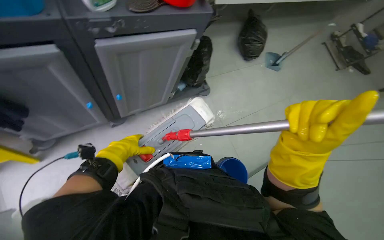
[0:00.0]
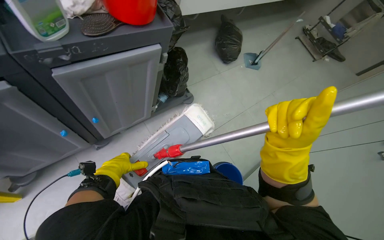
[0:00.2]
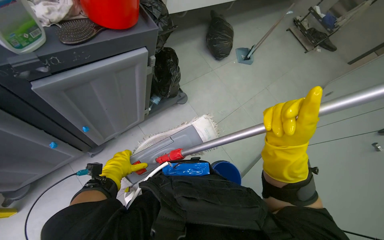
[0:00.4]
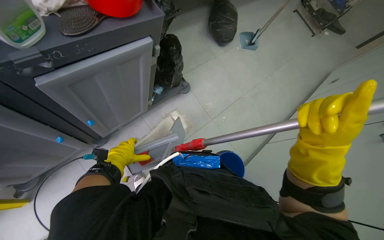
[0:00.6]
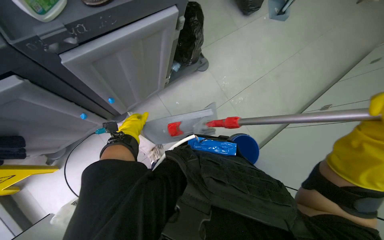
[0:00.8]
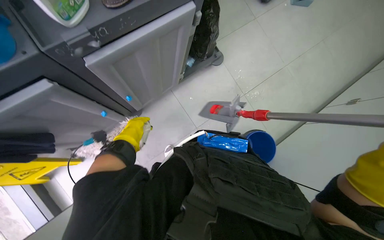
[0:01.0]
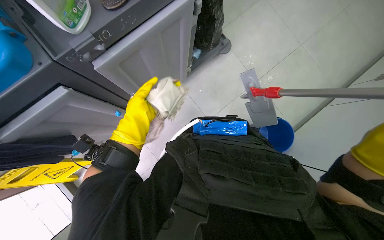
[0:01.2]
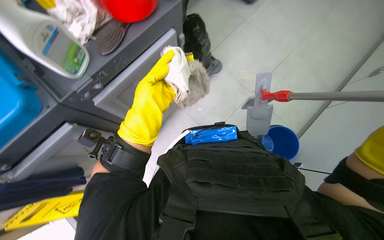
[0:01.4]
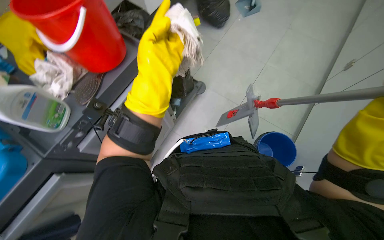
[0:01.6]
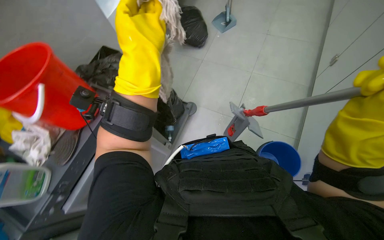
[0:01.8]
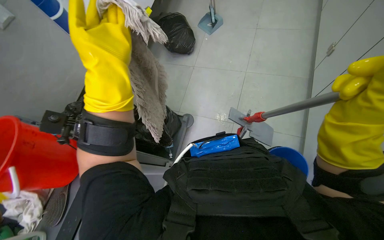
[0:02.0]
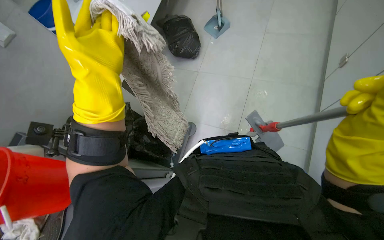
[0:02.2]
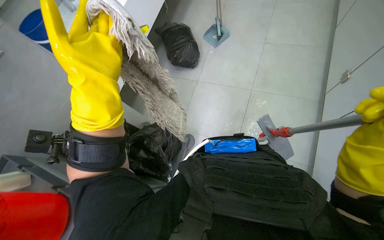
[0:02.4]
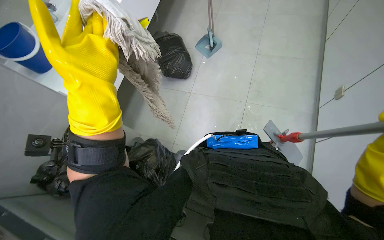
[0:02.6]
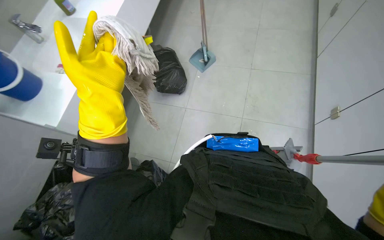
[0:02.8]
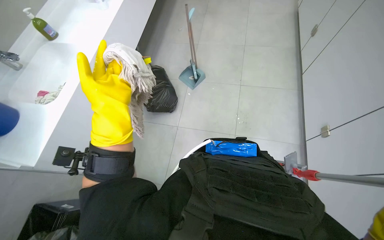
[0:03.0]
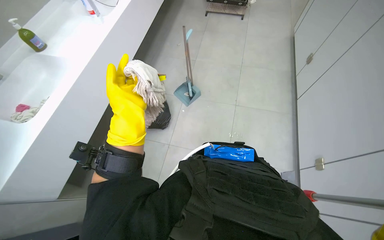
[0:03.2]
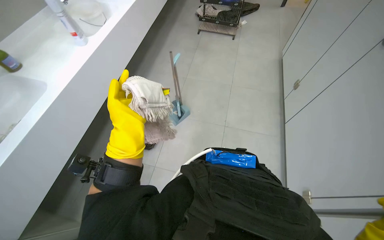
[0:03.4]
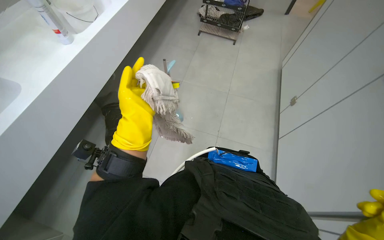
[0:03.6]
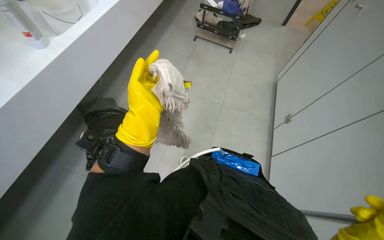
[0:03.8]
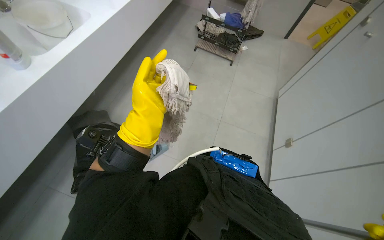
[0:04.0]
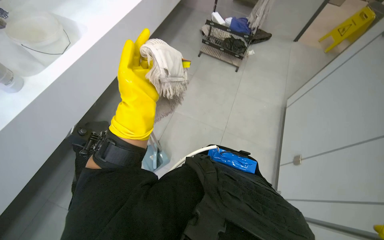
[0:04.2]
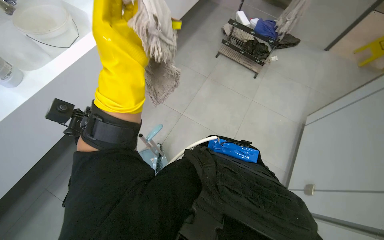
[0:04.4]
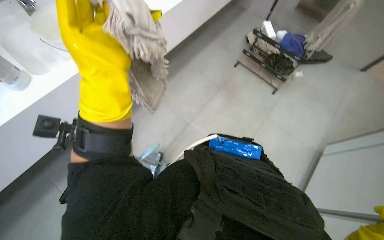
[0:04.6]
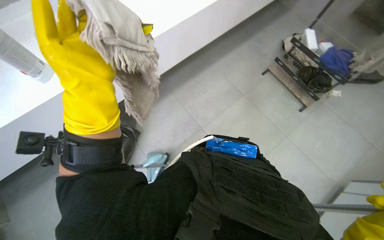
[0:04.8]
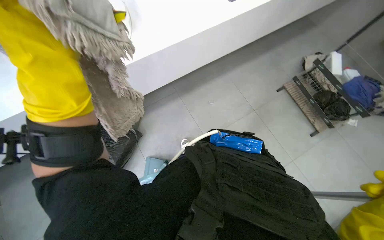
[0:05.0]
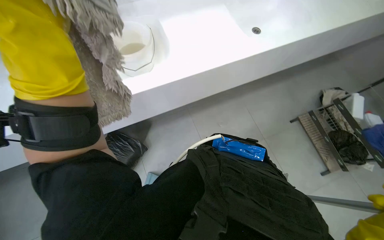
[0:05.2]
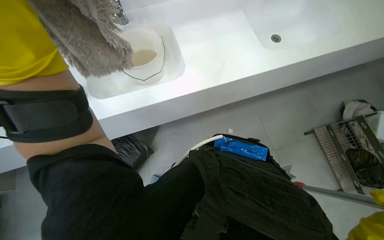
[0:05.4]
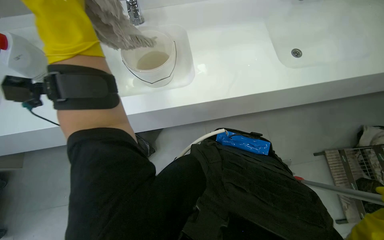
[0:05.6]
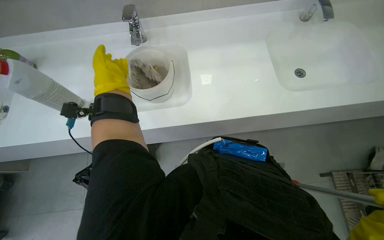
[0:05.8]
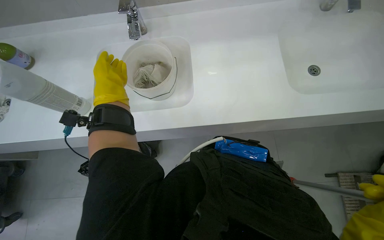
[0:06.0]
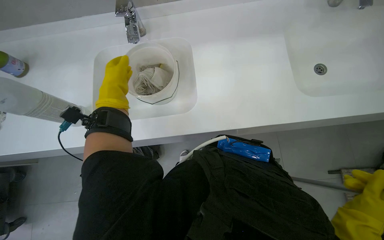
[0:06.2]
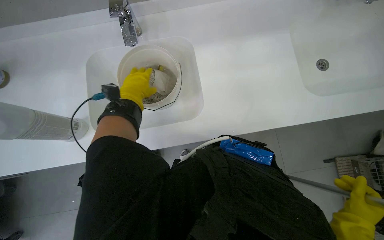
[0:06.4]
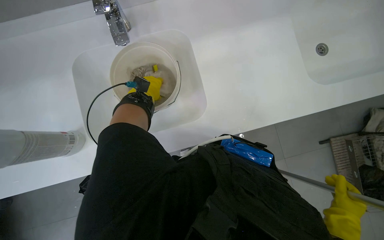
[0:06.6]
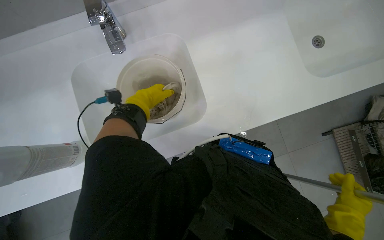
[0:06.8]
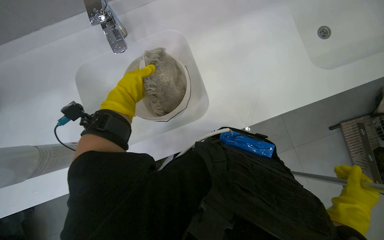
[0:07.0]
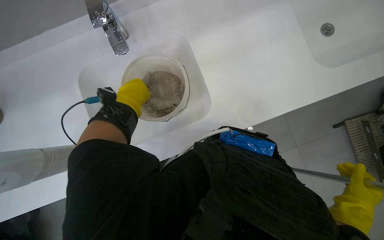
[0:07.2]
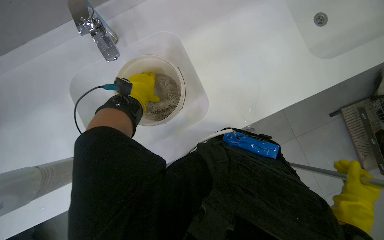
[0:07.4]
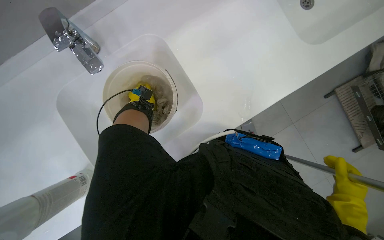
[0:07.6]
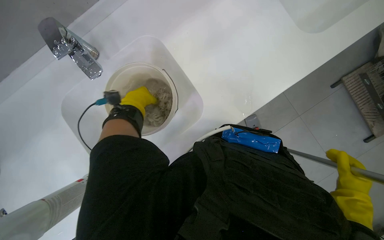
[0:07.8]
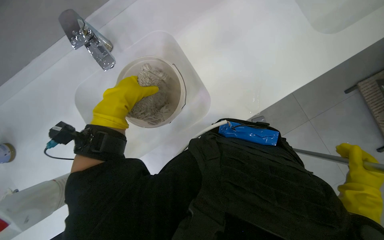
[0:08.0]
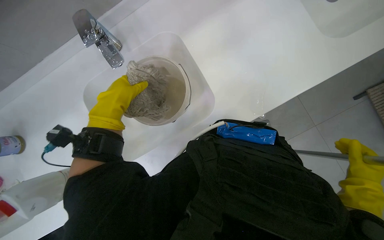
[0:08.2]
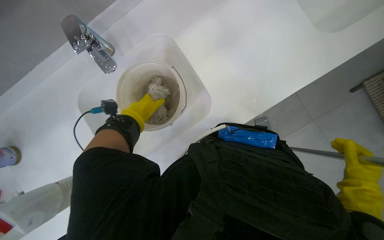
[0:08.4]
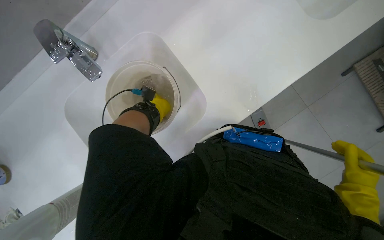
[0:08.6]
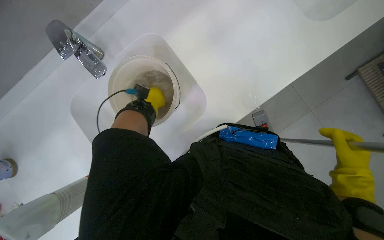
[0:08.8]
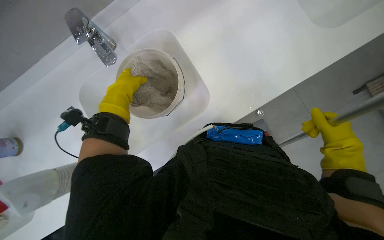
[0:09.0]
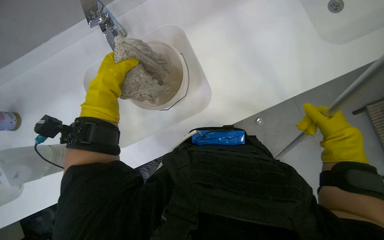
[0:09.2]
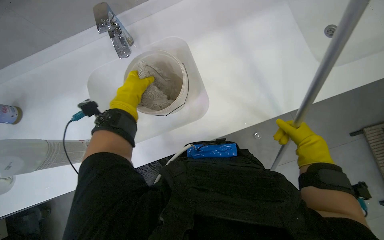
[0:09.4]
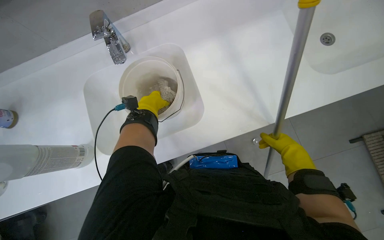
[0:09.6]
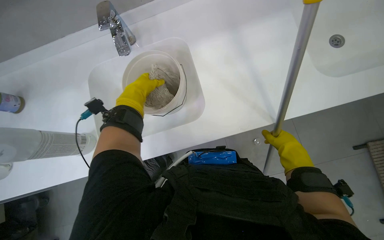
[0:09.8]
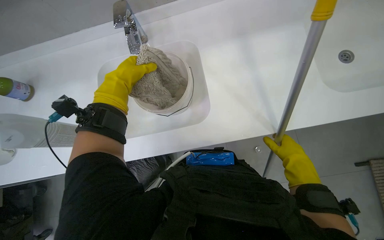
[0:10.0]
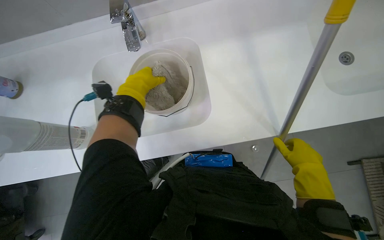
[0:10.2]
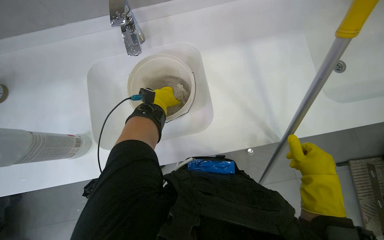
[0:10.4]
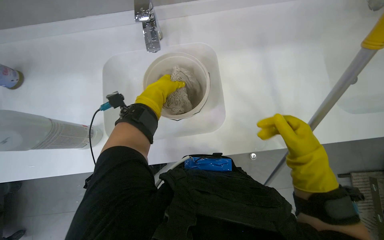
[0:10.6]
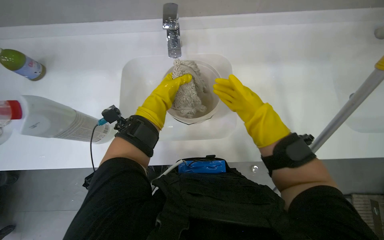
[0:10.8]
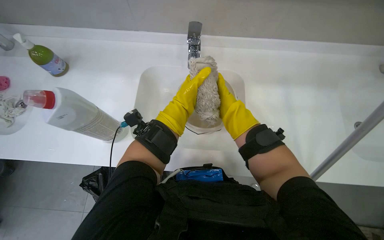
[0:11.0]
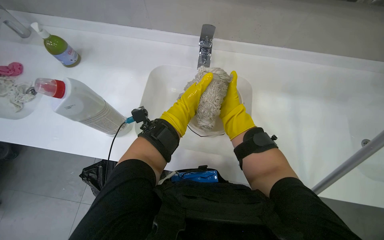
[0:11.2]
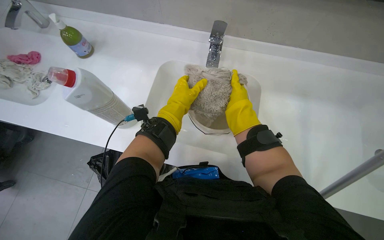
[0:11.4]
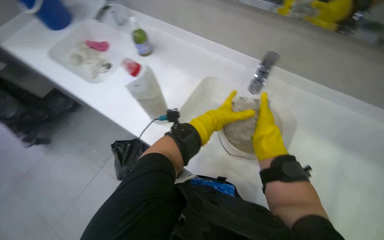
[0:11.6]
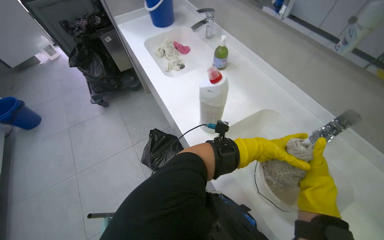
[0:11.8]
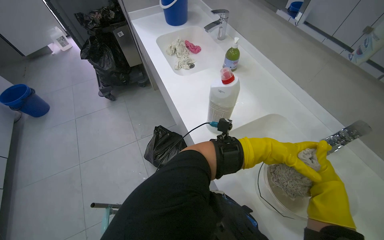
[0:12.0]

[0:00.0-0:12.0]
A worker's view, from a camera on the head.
Job: preparing cleaning supplies.
The whole recording: Cleaning and wringing mop head. The worker detaches the mop head, rinses it in a bucket, and wrings it out.
0:00.0 to 0:01.6: The camera sweeps to the left, by about 15 degrees. The scene turns approximately 35 degrees counterclockwise in the picture.
0:01.6 to 0:03.0: The camera pitches upward, by approximately 20 degrees. The left hand shifts about 10 cm to the left.
0:03.0 to 0:04.4: The camera pitches upward, by roughly 15 degrees.
0:04.4 to 0:06.0: The head turns to the left by roughly 30 degrees.
0:06.0 to 0:07.6: The left hand heads farther from the camera, covering approximately 20 cm.
0:07.6 to 0:09.0: The right hand heads up the picture, covering approximately 10 cm; the left hand swings nearer and farther, some 20 cm each way, with 2 reversals.
0:10.4 to 0:12.0: The wearer's head swings about 75 degrees to the left. The view tilts some 15 degrees upward.

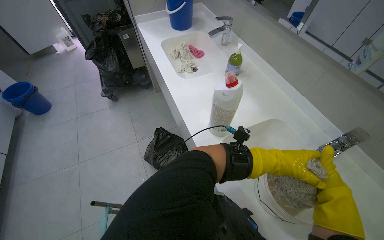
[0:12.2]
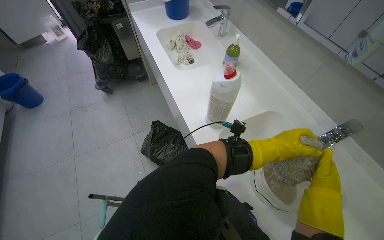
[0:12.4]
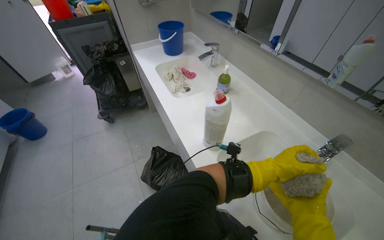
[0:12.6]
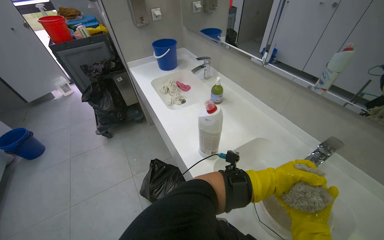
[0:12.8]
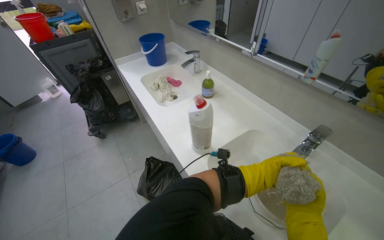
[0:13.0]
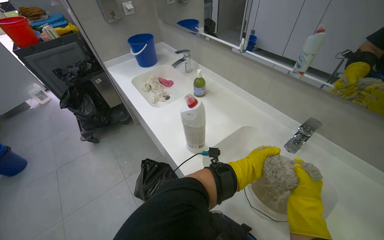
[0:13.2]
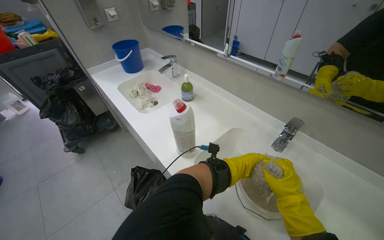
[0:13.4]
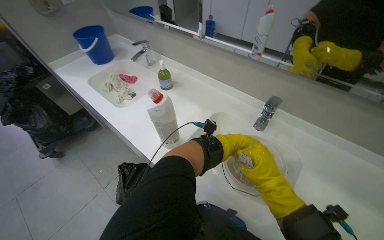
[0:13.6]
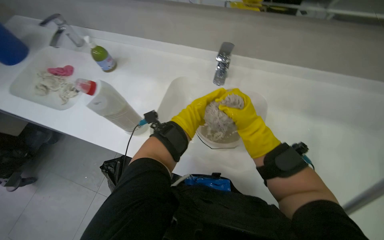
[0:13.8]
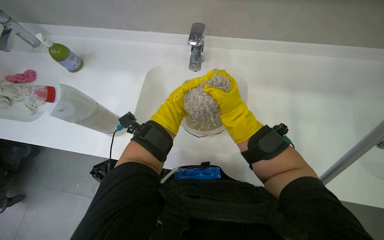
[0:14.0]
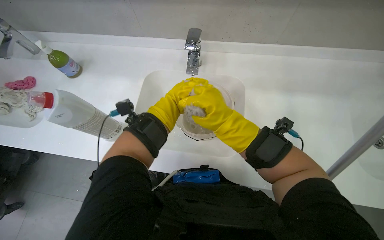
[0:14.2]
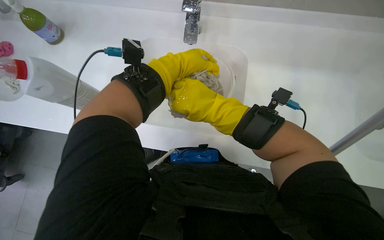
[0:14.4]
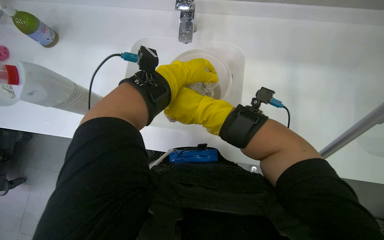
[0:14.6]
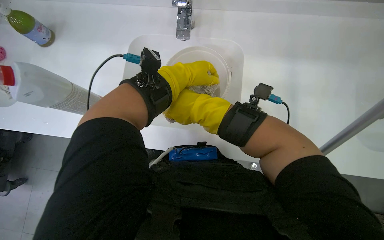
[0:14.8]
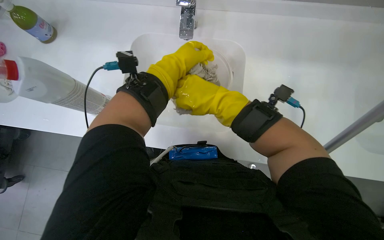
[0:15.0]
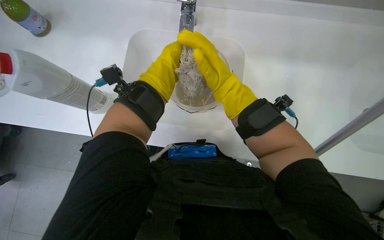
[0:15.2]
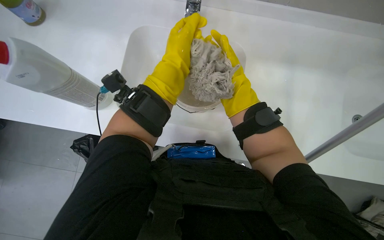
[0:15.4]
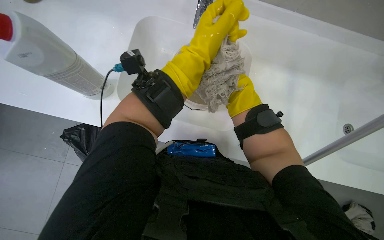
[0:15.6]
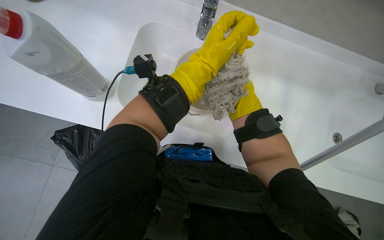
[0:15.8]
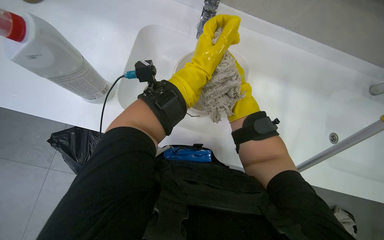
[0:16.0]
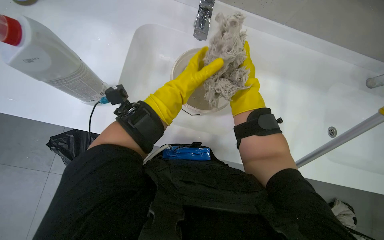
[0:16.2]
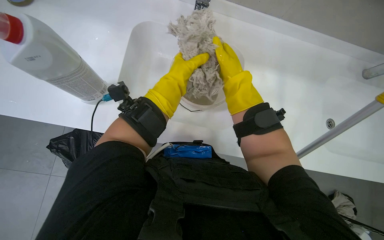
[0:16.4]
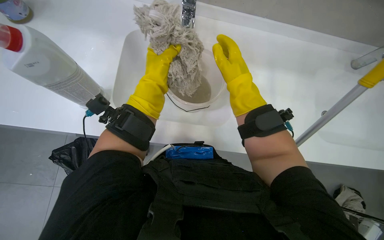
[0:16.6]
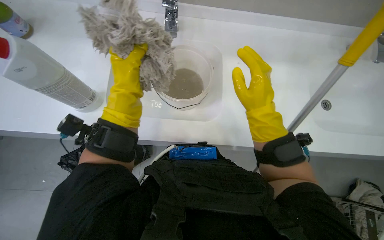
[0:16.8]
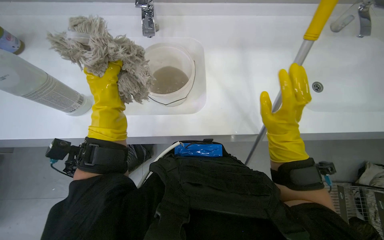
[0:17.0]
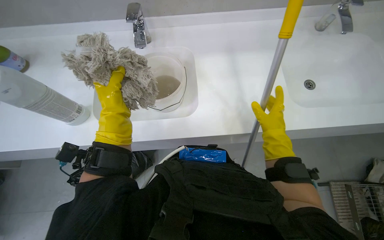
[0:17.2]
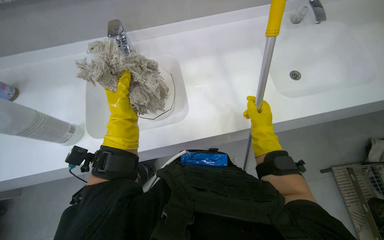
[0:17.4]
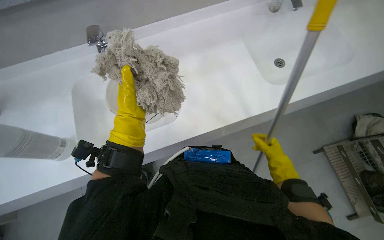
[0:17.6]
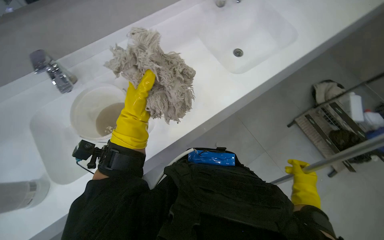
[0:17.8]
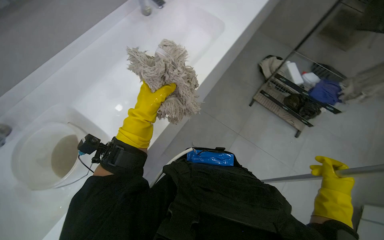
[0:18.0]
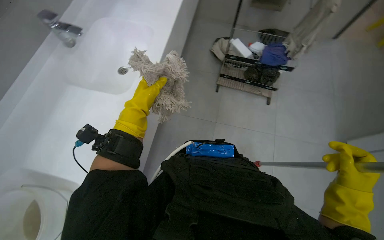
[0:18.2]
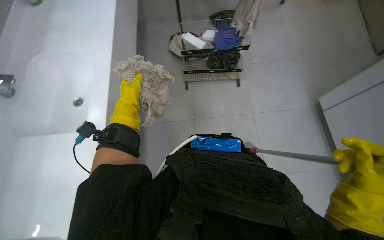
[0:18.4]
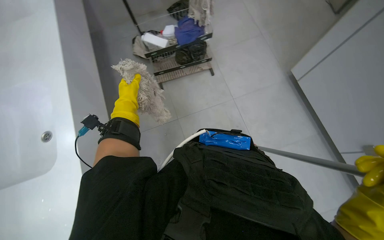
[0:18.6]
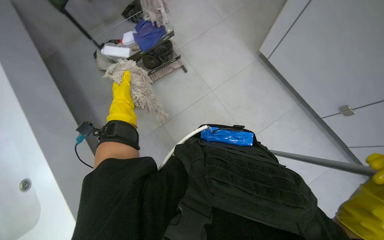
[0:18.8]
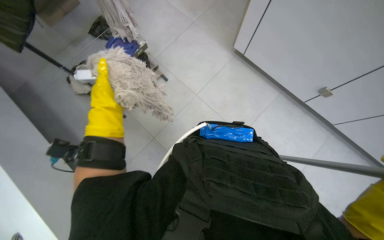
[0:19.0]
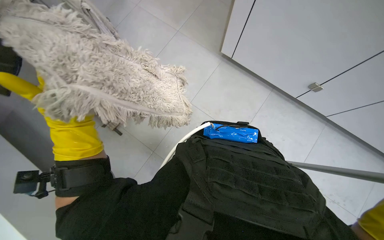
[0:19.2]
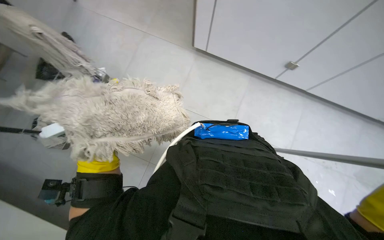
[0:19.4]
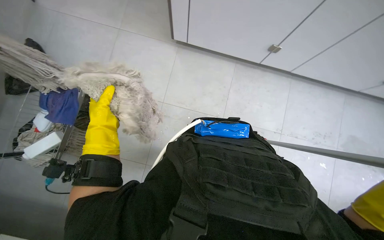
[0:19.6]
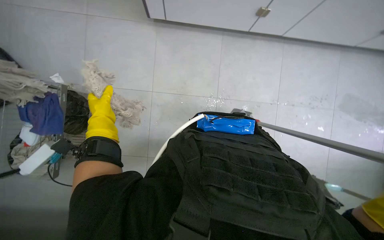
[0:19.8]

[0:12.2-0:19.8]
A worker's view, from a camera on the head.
Job: preparing cleaning supplies.
The whole recording: Cleaning and wringing mop head. The worker detaches the mop head, rinses it in a bucket, and wrings it out.
0:12.2 to 0:13.8: The head rotates approximately 45 degrees to the right.
0:13.8 to 0:15.2: The view tilts approximately 15 degrees downward.
0:15.2 to 0:16.8: The left hand is displaced to the left by about 15 cm. Meanwhile the right hand moves about 35 cm farther from the camera and comes back.
0:16.8 to 0:18.2: The left hand heads farther from the camera, covering roughly 10 cm. Meanwhile the right hand shifts about 40 cm down the picture and to the right.
0:18.2 to 0:19.8: The wearer looks roughly 70 degrees further to the right. The view tilts about 15 degrees downward.
